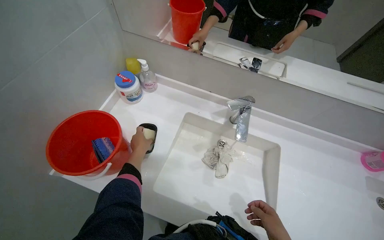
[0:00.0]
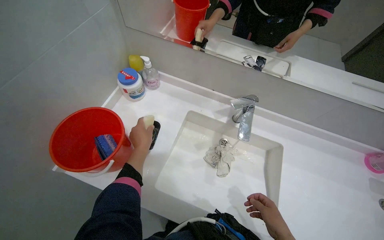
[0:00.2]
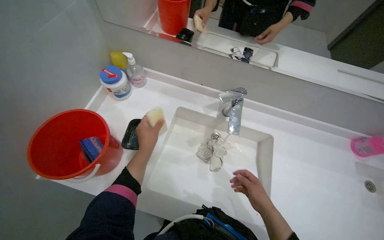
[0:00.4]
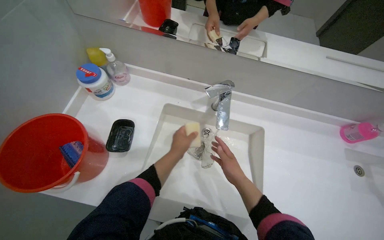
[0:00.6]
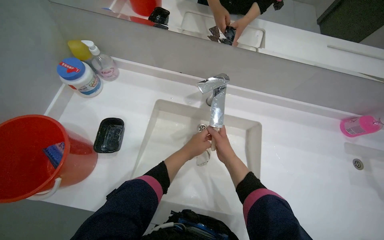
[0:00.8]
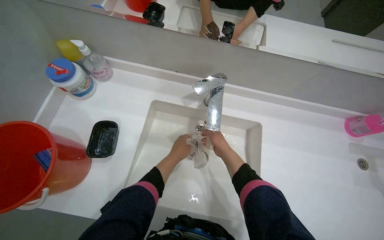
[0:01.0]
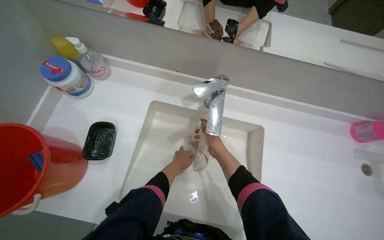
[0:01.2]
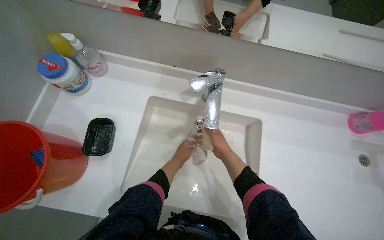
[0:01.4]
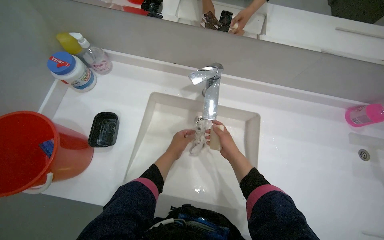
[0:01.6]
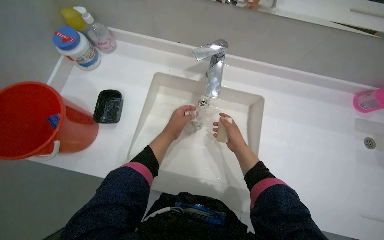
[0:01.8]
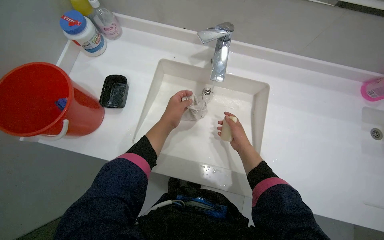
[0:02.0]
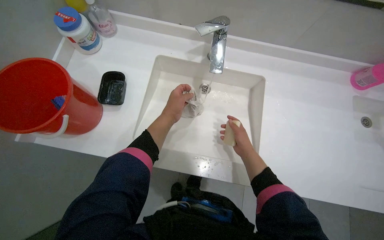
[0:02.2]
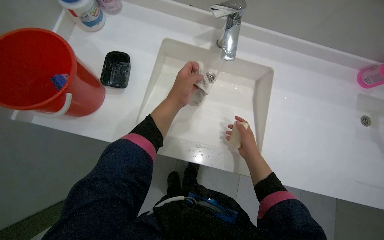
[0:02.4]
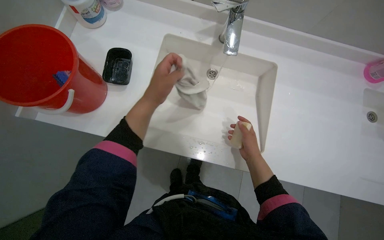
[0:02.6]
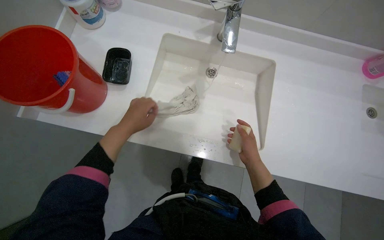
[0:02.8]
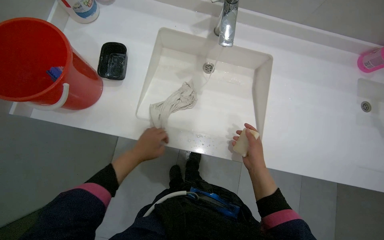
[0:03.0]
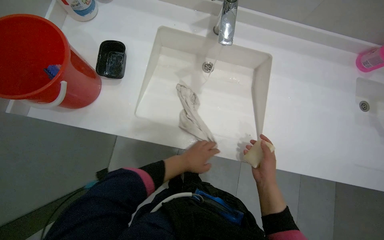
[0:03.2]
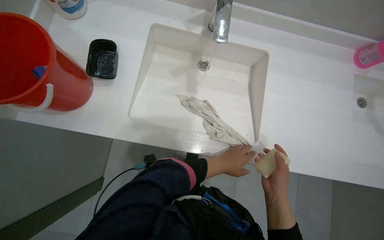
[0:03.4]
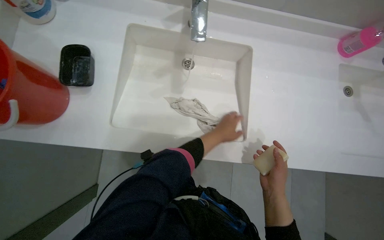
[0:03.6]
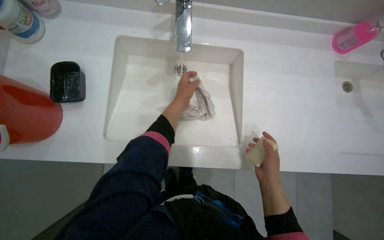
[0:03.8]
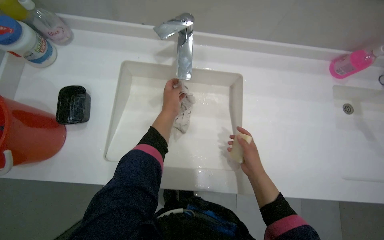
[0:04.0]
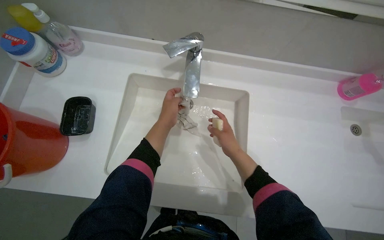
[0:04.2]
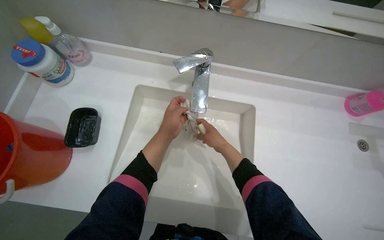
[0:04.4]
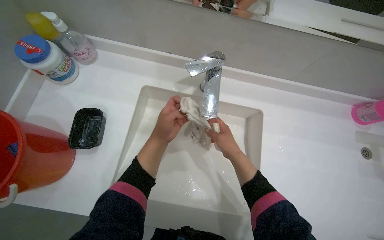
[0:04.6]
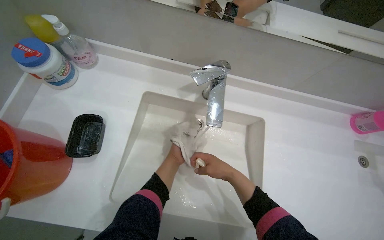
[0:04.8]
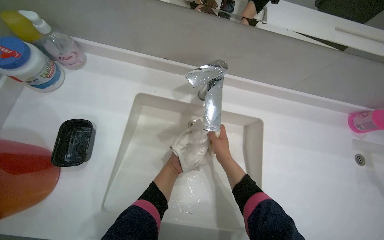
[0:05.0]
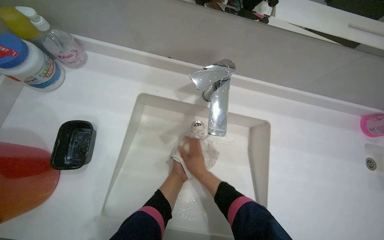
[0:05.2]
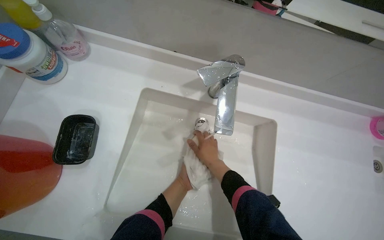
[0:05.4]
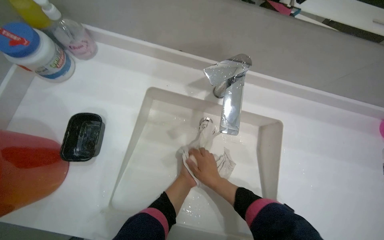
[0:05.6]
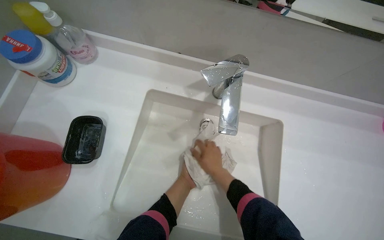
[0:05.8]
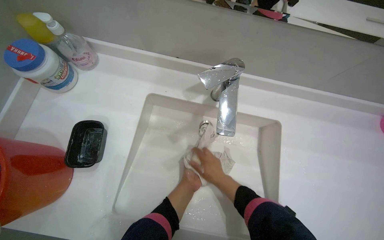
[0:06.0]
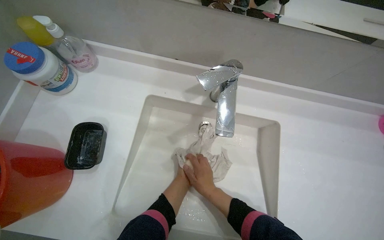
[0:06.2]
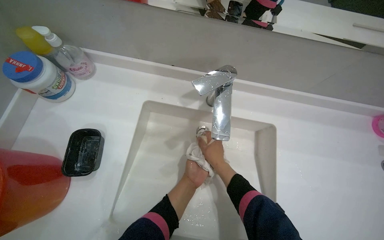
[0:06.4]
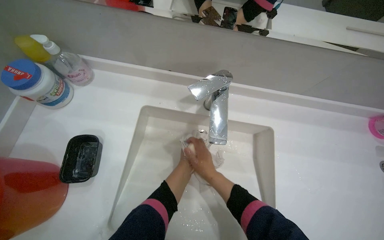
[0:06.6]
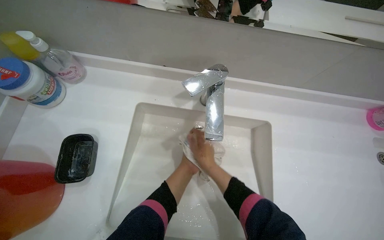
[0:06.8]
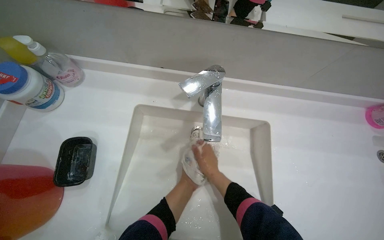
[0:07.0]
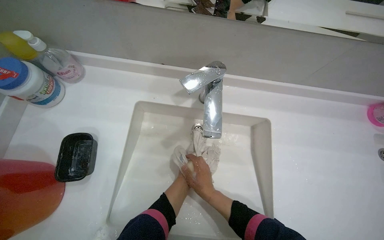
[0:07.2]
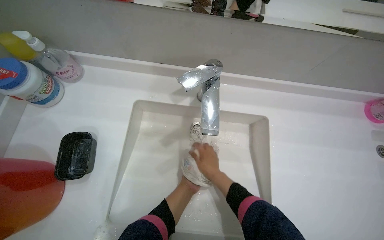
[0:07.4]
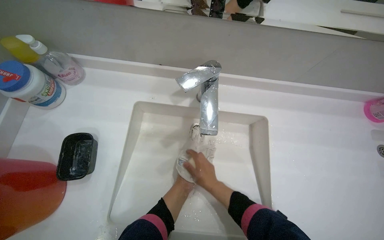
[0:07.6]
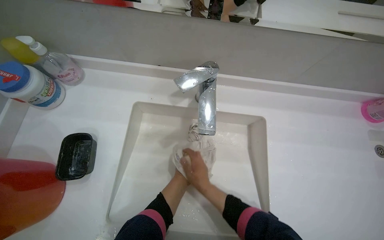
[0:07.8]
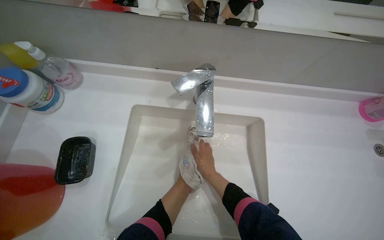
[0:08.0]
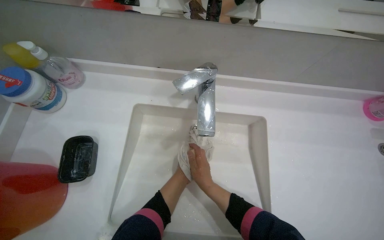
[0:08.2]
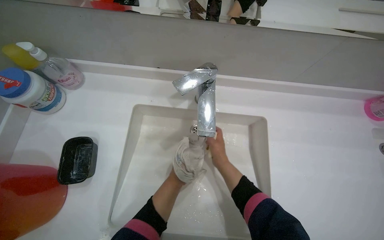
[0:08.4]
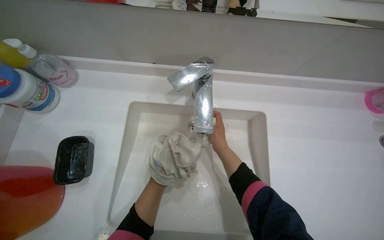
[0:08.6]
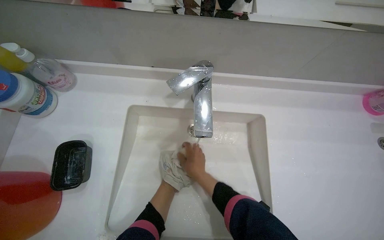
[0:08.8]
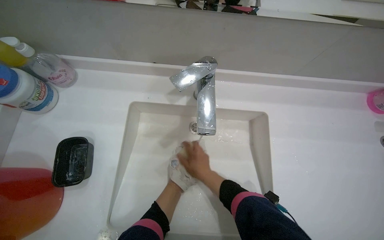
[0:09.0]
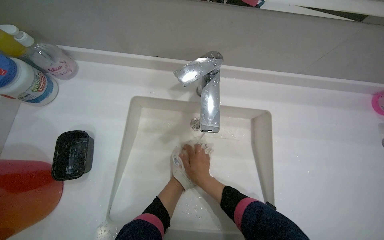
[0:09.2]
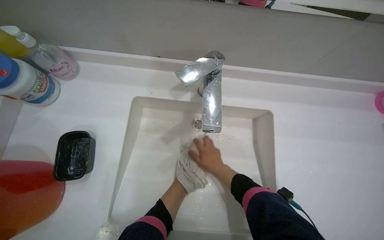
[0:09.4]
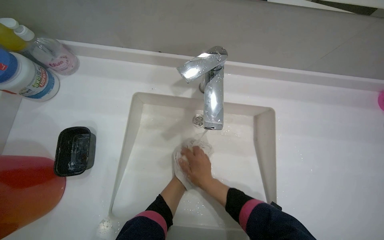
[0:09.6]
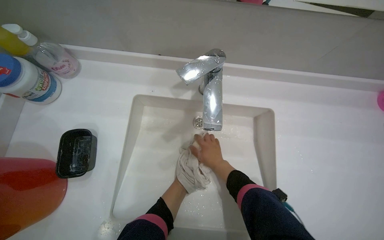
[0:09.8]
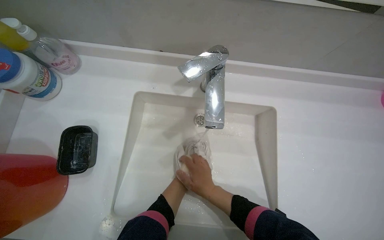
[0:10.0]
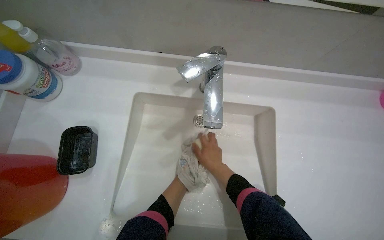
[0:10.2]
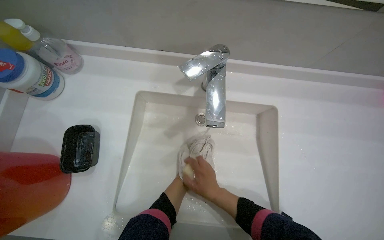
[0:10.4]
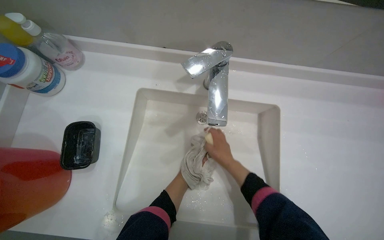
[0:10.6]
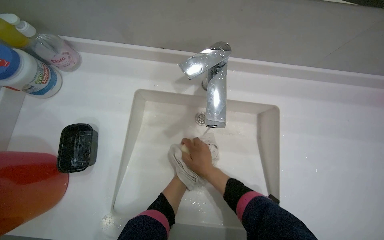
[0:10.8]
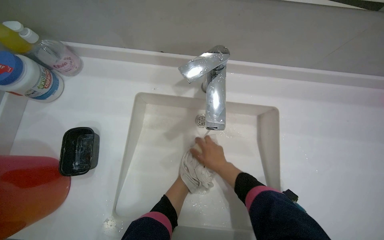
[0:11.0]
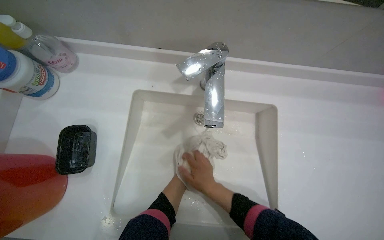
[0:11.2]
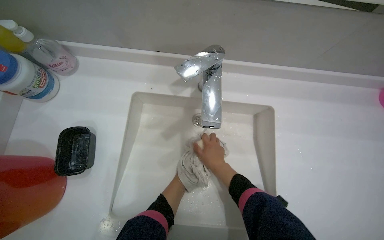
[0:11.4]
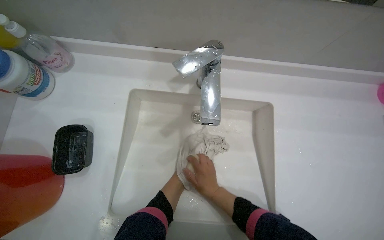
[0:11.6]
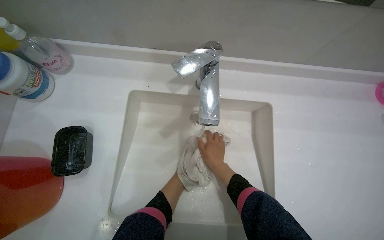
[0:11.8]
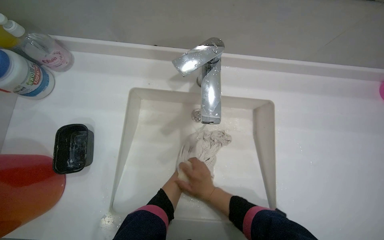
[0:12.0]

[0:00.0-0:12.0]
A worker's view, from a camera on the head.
Job: preparing cleaning supplies.
The whole recording: Washing cloth in sink. The worker washes a cloth with soap and water in the sink.
0:00.0 to 0:01.6: The left hand travels to the right by roughly 25 cm.
0:01.6 to 0:03.0: The left hand goes about 15 cm to the left.
0:03.0 to 0:04.4: The left hand heads up the picture and to the right, covering approximately 35 cm. The right hand travels up the picture by approximately 30 cm.
0:07.6 to 0:09.0: The right hand travels up the picture and back again, approximately 10 cm each way.

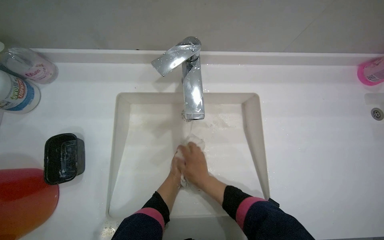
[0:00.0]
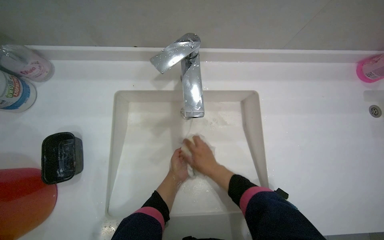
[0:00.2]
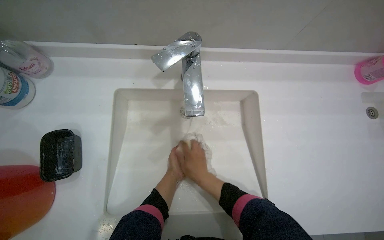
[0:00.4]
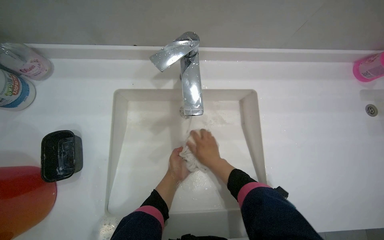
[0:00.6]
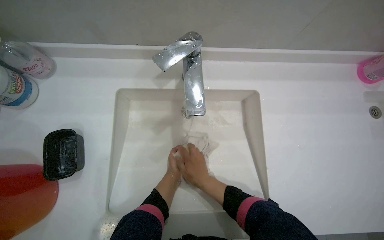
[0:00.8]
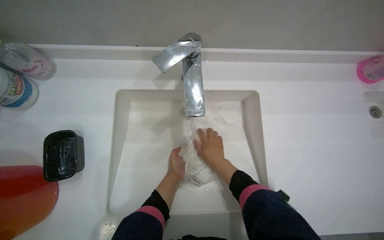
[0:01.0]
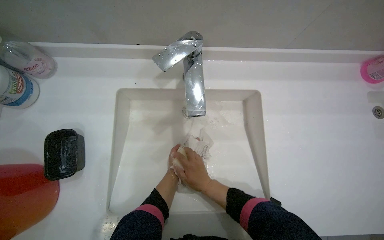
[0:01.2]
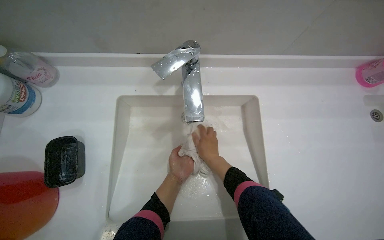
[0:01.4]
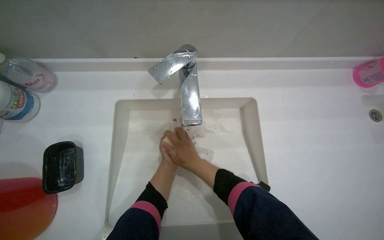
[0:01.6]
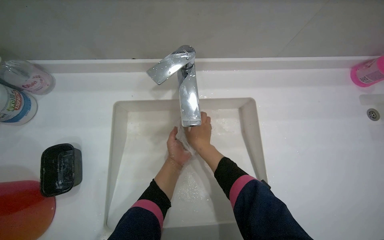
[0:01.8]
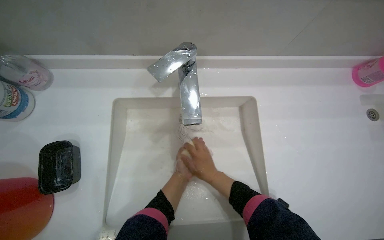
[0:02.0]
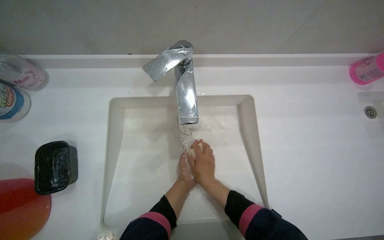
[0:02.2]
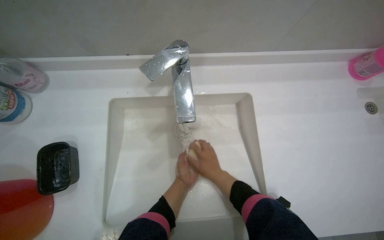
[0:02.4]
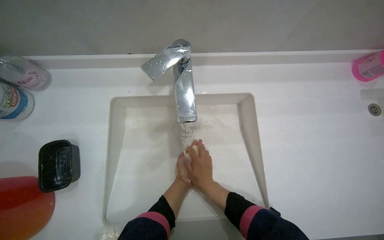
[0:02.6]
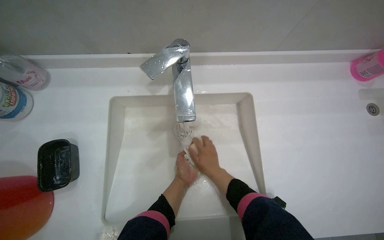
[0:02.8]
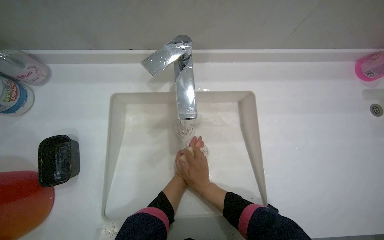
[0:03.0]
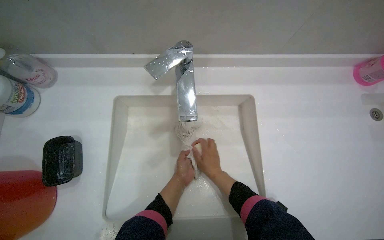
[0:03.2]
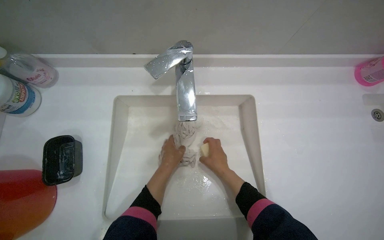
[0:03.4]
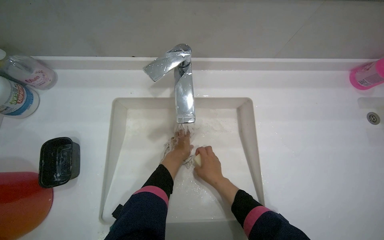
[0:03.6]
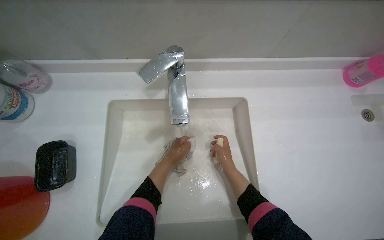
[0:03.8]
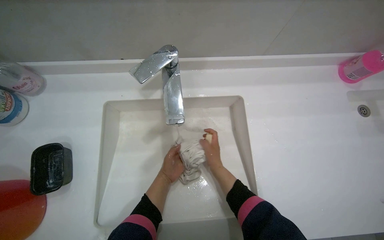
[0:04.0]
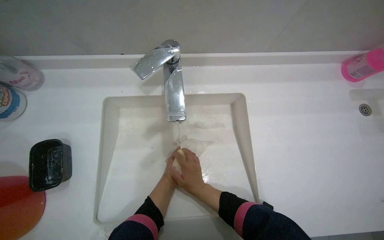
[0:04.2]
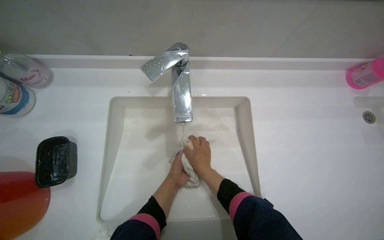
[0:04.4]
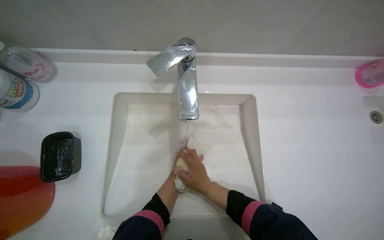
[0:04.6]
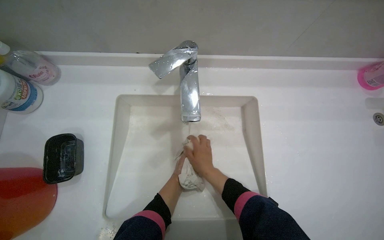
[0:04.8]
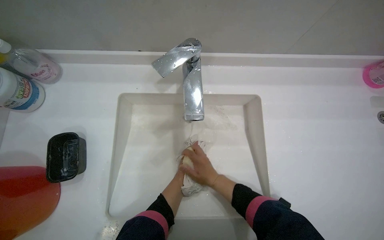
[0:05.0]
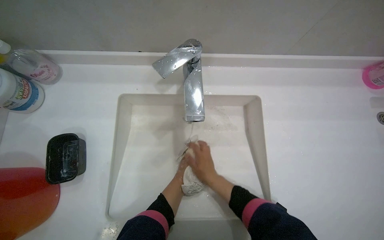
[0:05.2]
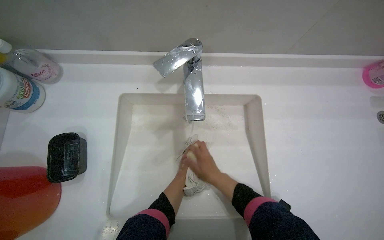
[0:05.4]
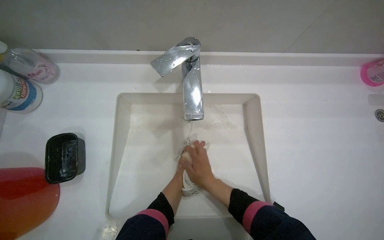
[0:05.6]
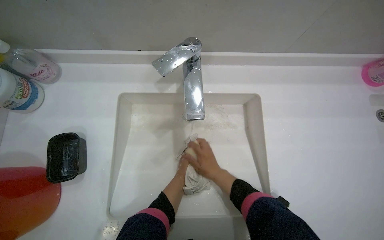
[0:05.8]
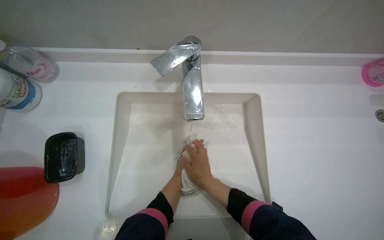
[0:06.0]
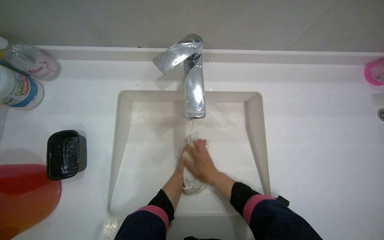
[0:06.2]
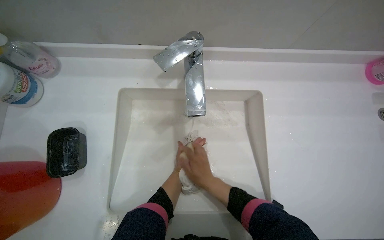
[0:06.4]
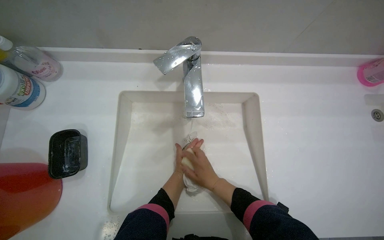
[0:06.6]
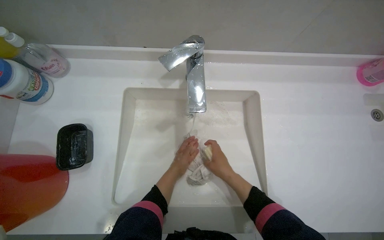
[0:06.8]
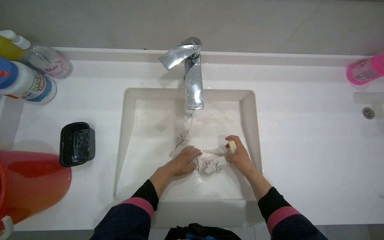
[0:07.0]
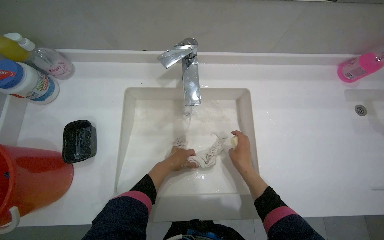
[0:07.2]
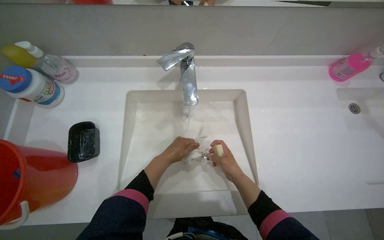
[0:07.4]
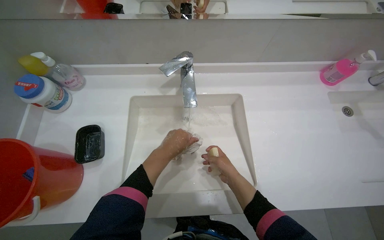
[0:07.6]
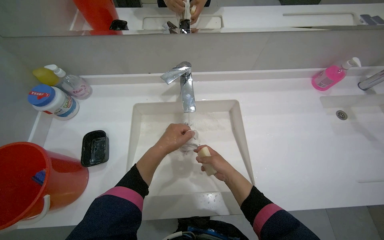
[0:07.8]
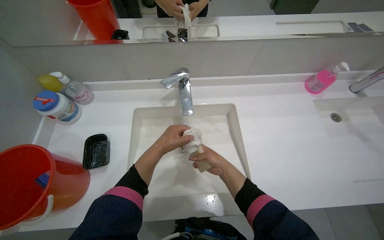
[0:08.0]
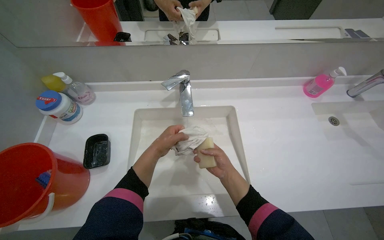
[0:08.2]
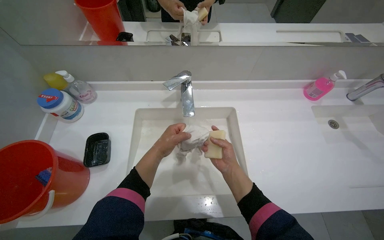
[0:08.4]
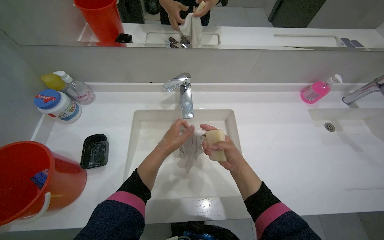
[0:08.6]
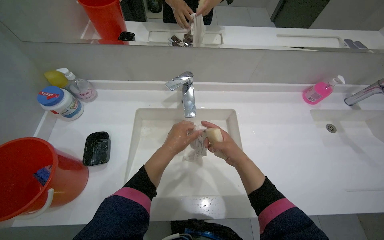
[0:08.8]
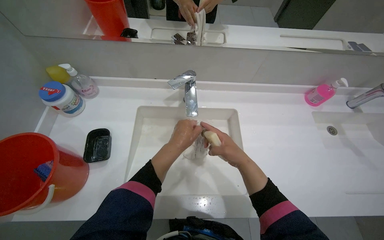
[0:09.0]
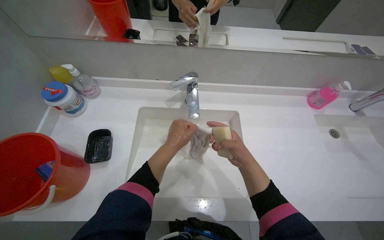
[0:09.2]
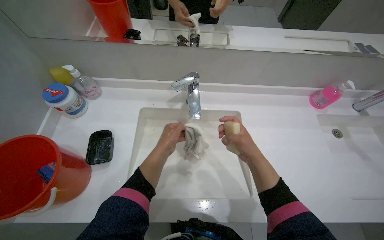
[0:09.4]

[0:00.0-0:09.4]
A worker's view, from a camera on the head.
Job: preparing cleaning supplies.
The whole recording: Washing cloth in sink. The worker washes a cloth with soap and water in the sink.
0:00.0 to 0:01.6: The right hand heads up the picture, covering approximately 10 cm.
0:07.8 to 0:09.4: The right hand goes approximately 10 cm up the picture.
